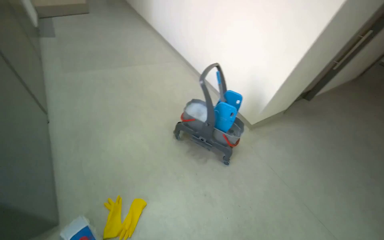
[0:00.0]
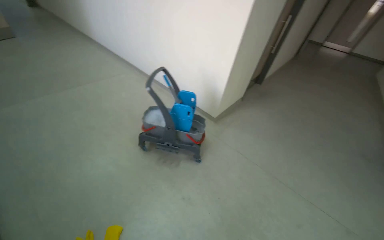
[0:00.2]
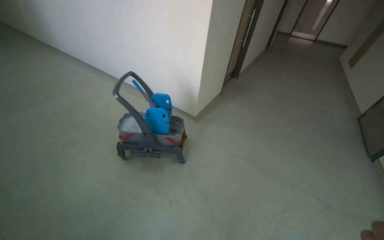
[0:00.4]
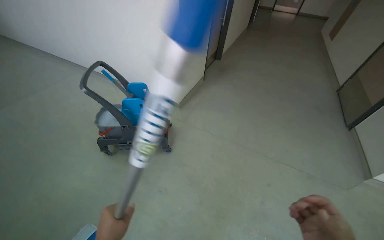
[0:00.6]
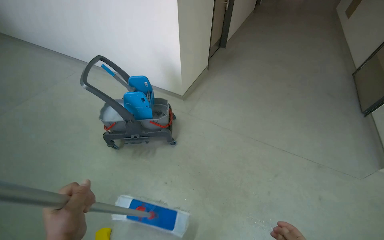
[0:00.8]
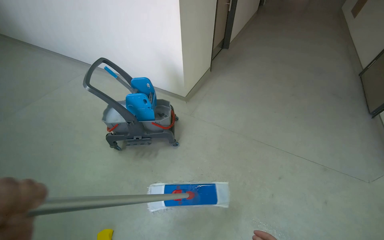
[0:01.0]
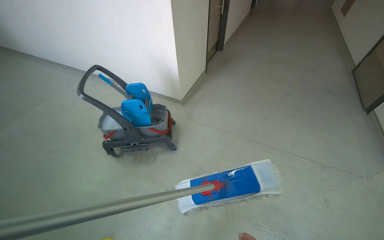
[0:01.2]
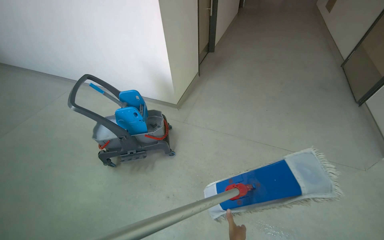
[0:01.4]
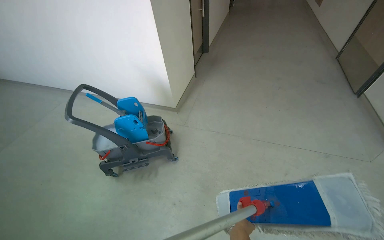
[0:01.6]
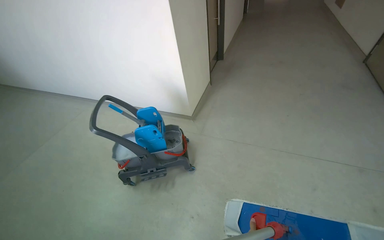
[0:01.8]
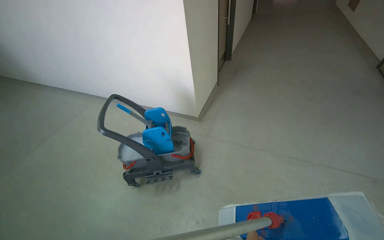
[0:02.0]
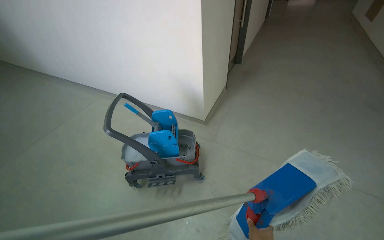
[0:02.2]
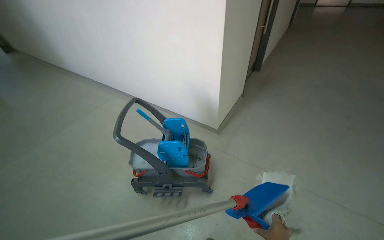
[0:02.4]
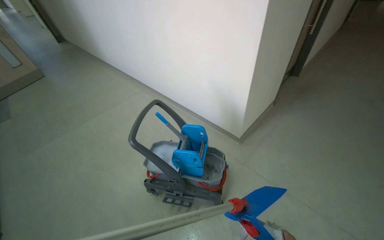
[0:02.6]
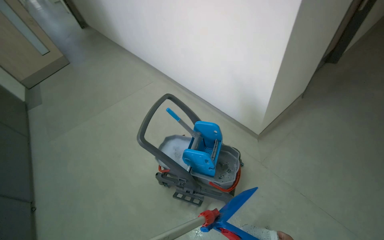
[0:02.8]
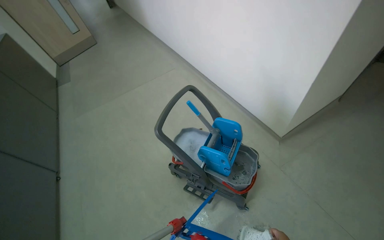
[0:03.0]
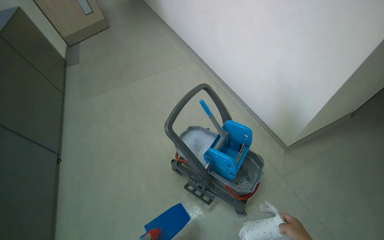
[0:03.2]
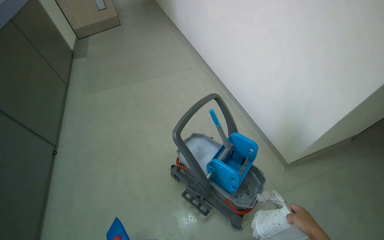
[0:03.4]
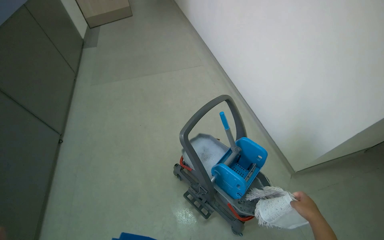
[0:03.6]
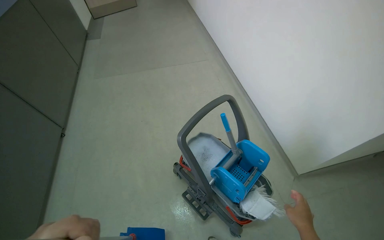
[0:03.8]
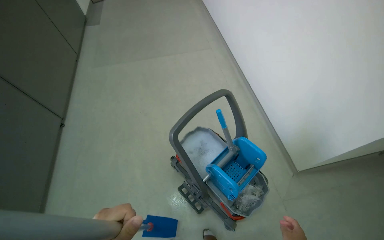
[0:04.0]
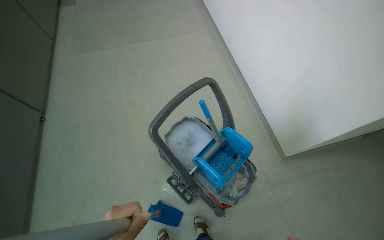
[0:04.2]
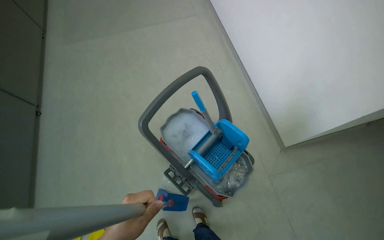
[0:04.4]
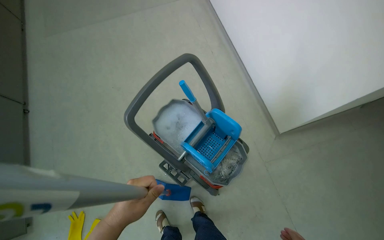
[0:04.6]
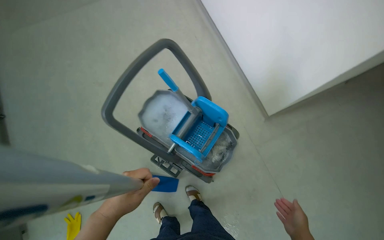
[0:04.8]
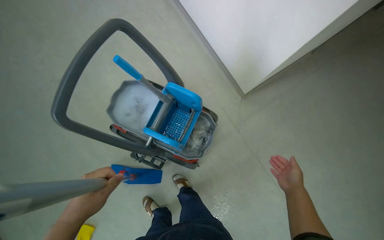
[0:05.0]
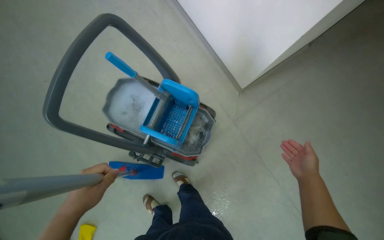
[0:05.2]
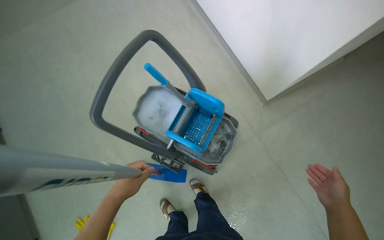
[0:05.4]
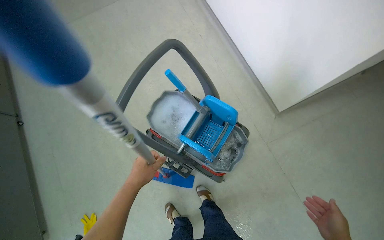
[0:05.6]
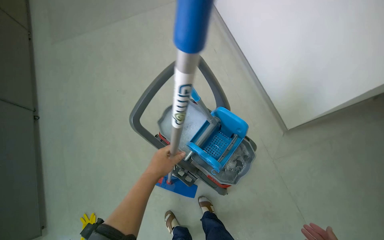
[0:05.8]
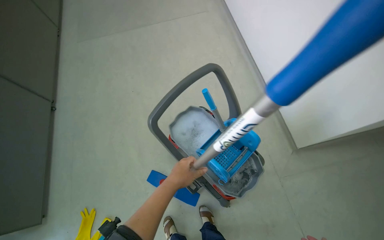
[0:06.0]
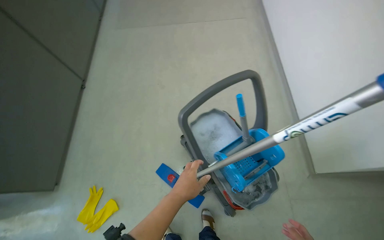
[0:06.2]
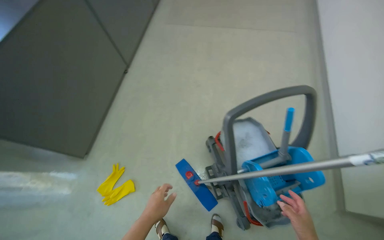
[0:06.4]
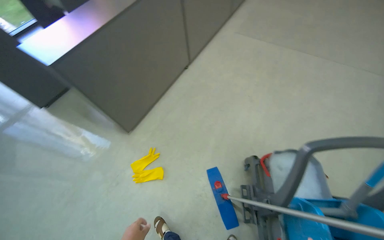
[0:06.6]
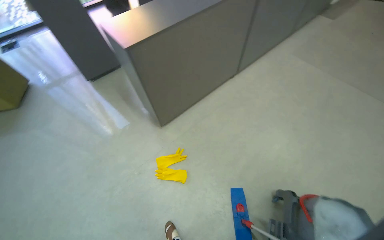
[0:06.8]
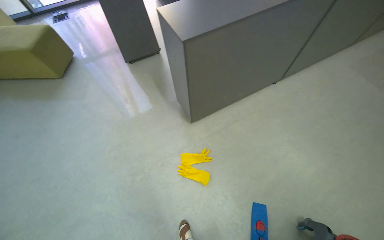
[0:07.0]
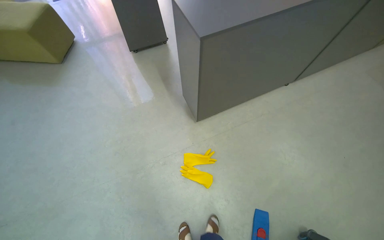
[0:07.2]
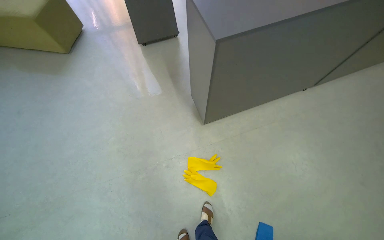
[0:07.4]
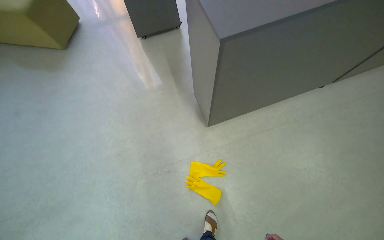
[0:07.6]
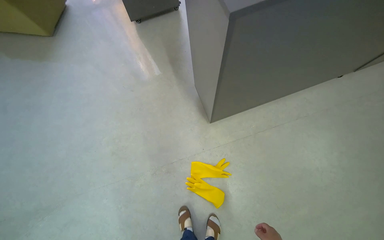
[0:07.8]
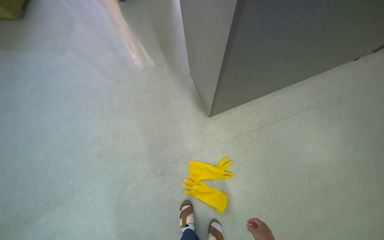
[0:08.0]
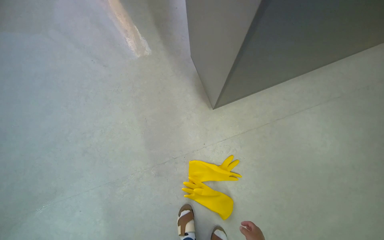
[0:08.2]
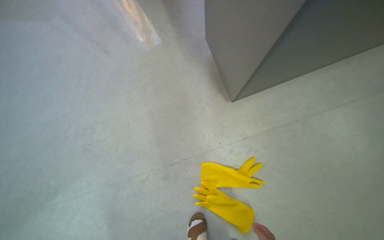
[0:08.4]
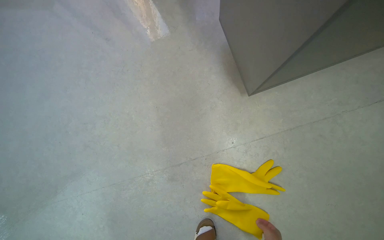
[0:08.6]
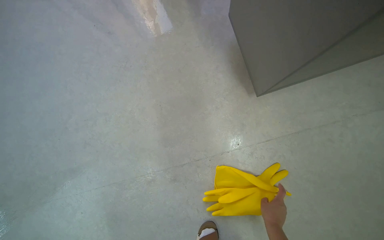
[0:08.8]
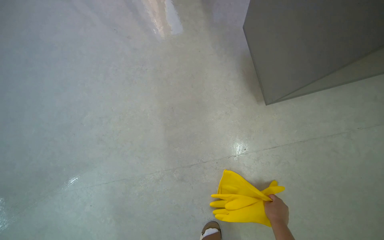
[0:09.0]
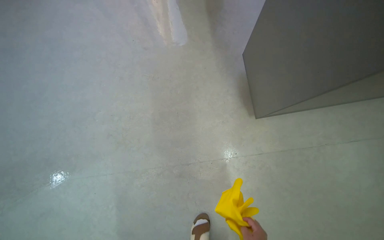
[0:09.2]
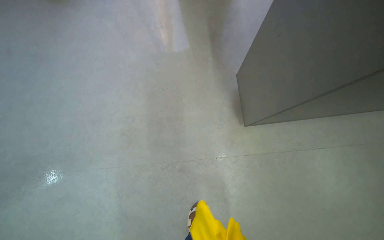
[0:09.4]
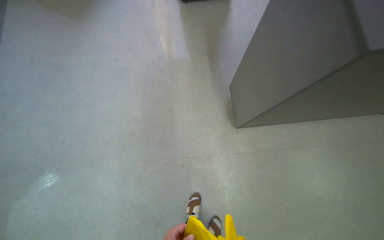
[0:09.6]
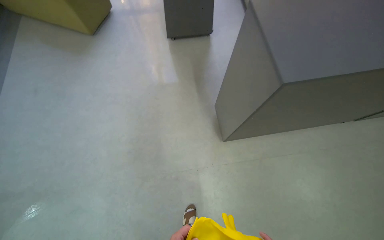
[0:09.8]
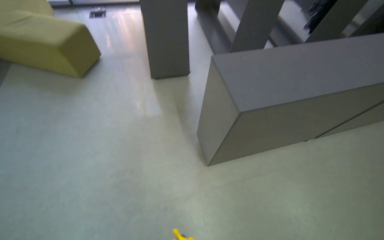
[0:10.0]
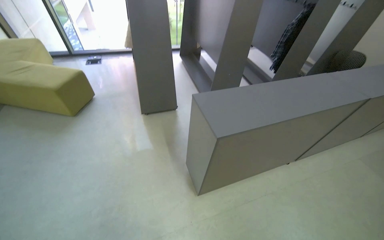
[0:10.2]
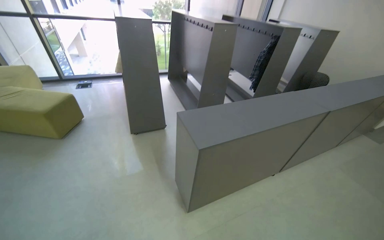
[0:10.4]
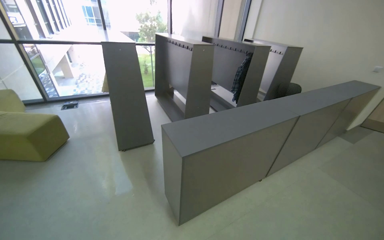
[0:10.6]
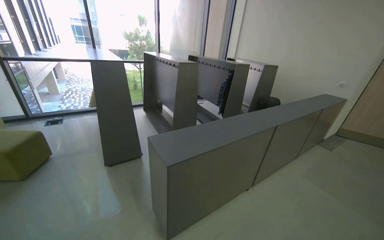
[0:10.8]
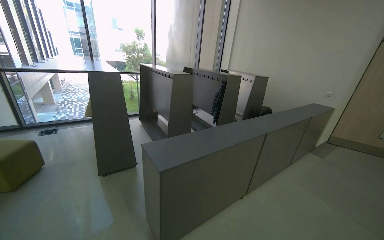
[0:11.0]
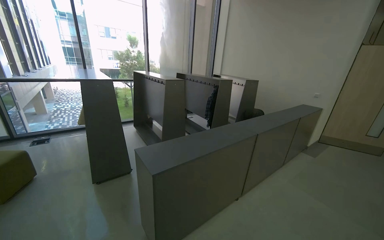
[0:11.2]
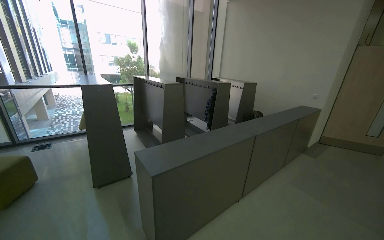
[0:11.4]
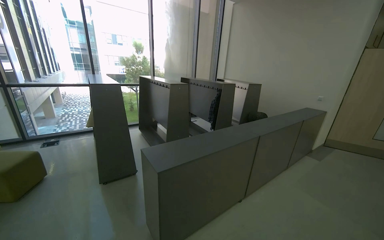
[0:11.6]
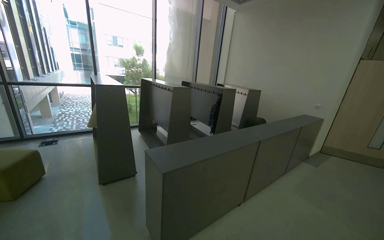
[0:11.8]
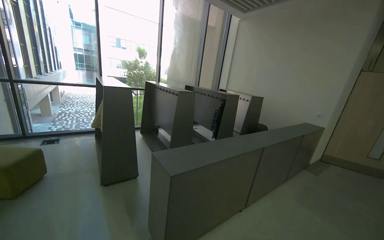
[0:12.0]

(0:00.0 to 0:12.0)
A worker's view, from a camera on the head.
Job: preparing cleaning supplies.
The whole recording: Preparing mop for cleaning. The worker changes the mop head, puts on gloves, and wrings the mop.
0:00.0 - 0:01.6: The wearer moves approximately 40 cm. The wearer looks approximately 40 degrees further to the right.
0:01.6 - 0:03.0: The wearer moves roughly 60 cm. The head turns to the left by some 40 degrees.
0:03.0 - 0:04.4: The wearer looks approximately 15 degrees further downward.
0:06.0 - 0:07.6: The camera is carried roughly 1 m. The wearer looks about 85 degrees further to the left.
0:07.6 - 0:09.0: The head travels some 70 cm. The wearer looks some 15 degrees further downward.
0:09.0 - 0:10.4: The wearer moves approximately 90 cm. The view swings roughly 20 degrees to the right. The view tips upward by approximately 45 degrees.
0:10.4 - 0:12.0: The view tilts some 20 degrees upward.

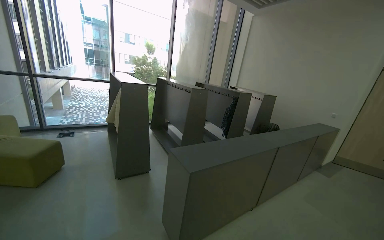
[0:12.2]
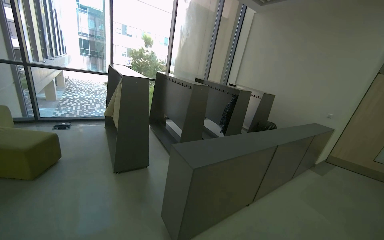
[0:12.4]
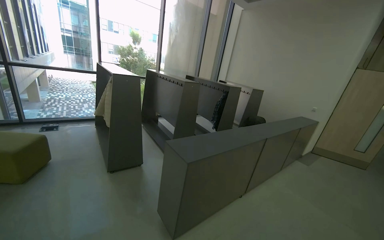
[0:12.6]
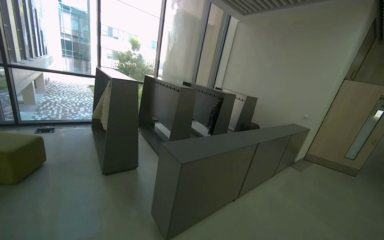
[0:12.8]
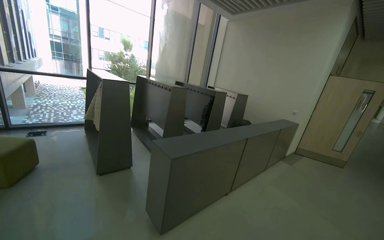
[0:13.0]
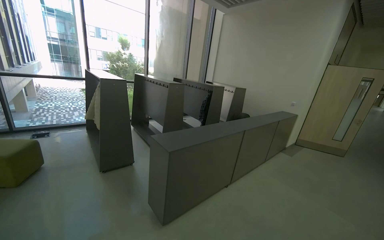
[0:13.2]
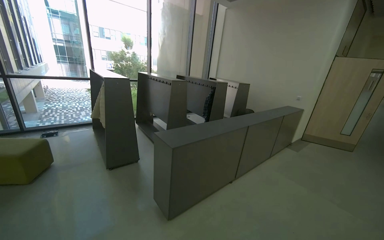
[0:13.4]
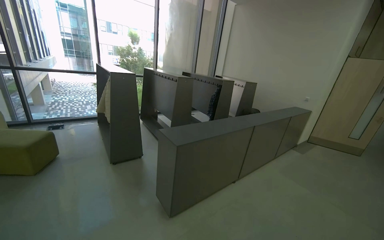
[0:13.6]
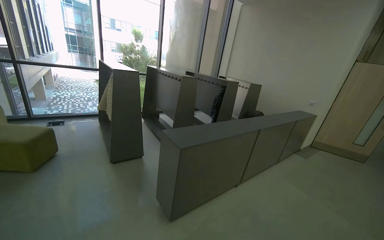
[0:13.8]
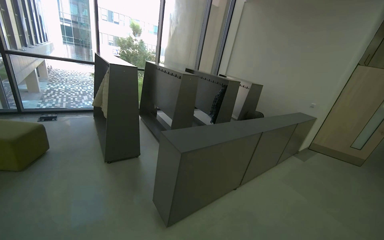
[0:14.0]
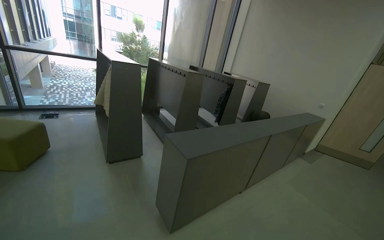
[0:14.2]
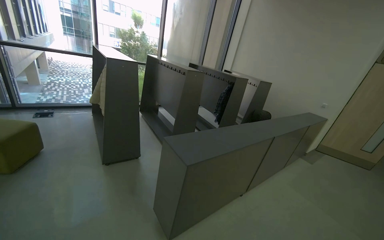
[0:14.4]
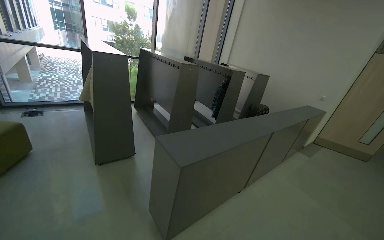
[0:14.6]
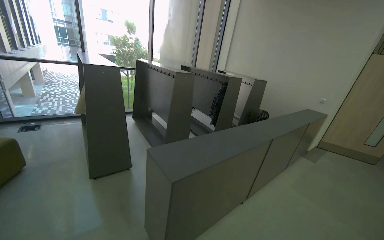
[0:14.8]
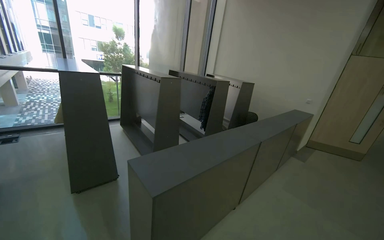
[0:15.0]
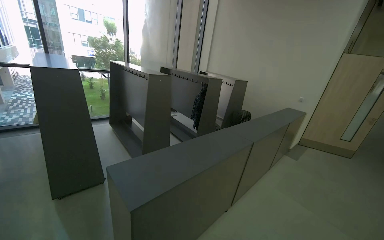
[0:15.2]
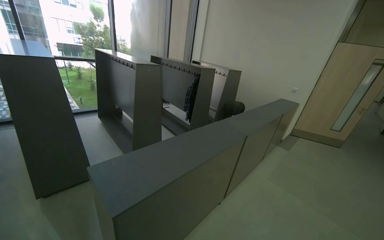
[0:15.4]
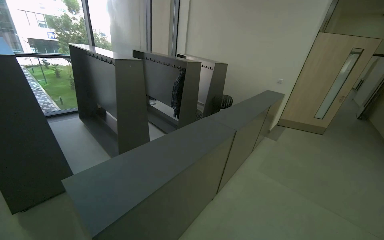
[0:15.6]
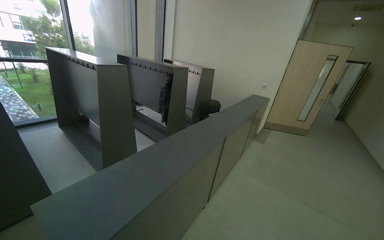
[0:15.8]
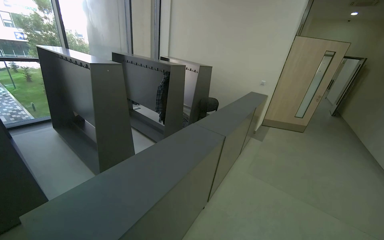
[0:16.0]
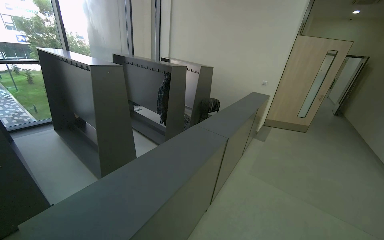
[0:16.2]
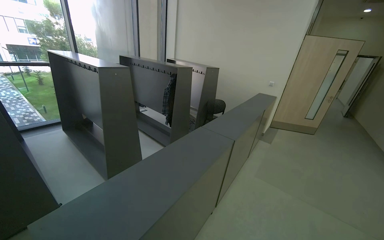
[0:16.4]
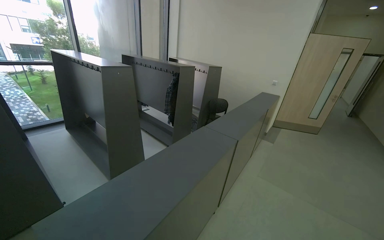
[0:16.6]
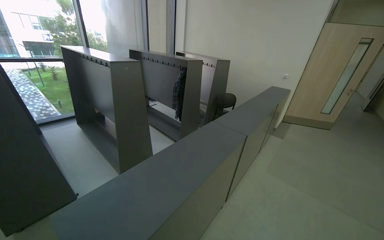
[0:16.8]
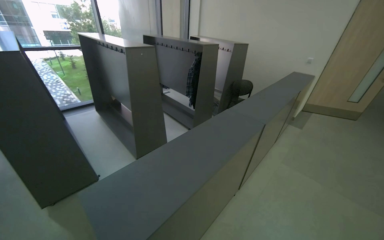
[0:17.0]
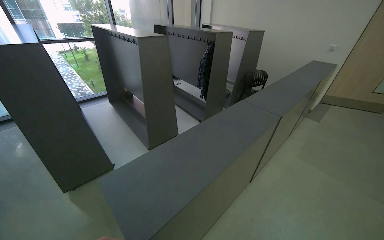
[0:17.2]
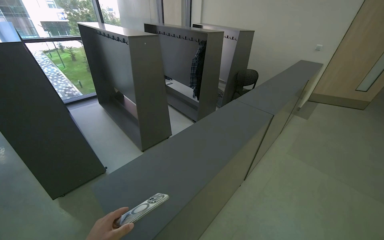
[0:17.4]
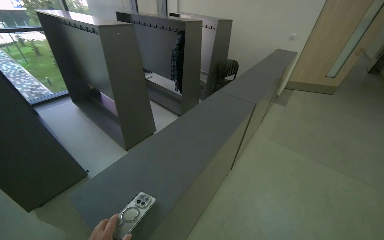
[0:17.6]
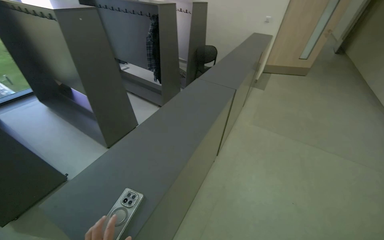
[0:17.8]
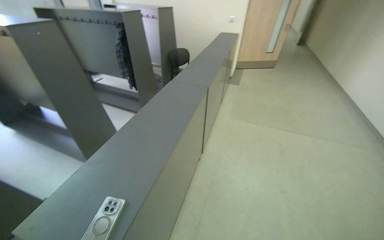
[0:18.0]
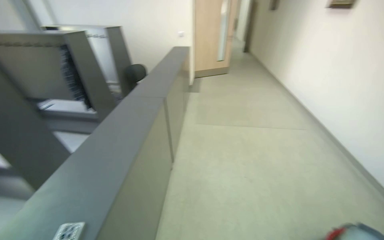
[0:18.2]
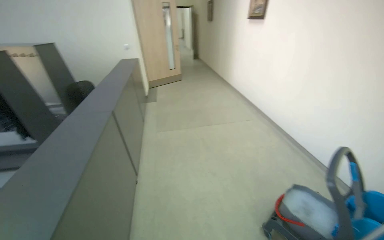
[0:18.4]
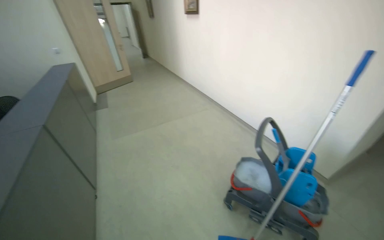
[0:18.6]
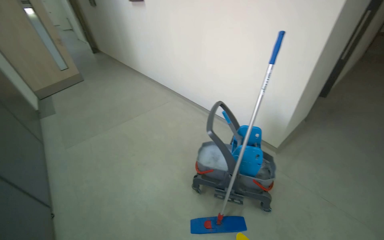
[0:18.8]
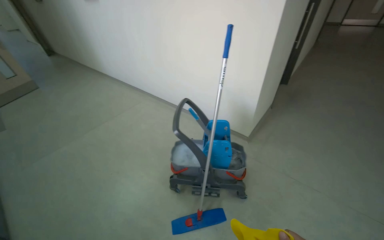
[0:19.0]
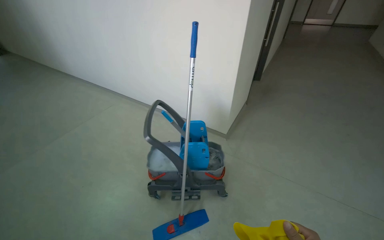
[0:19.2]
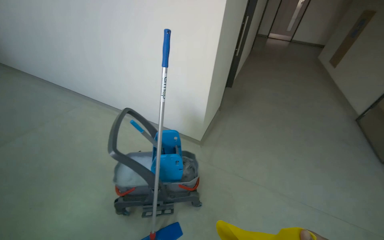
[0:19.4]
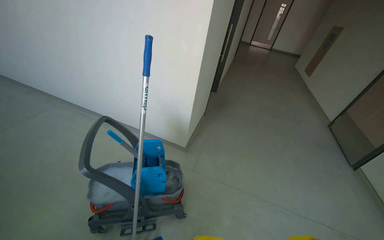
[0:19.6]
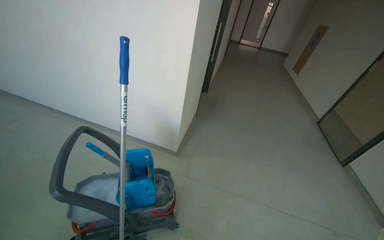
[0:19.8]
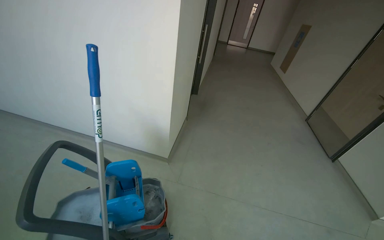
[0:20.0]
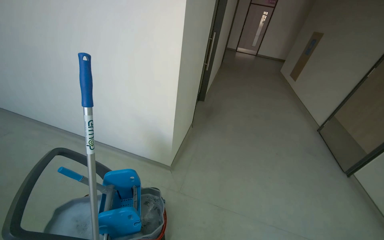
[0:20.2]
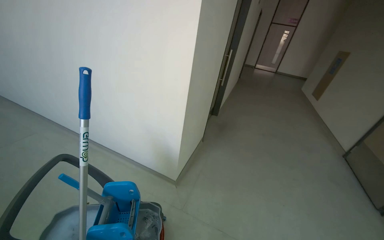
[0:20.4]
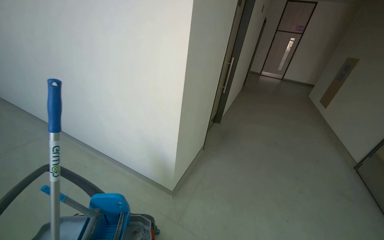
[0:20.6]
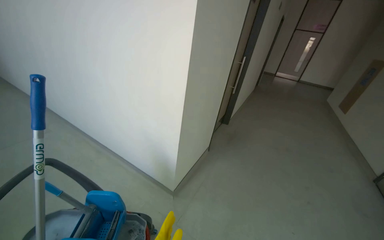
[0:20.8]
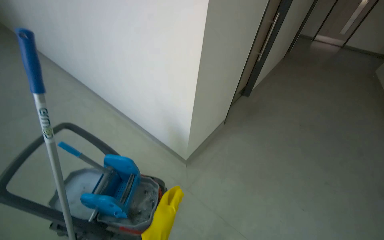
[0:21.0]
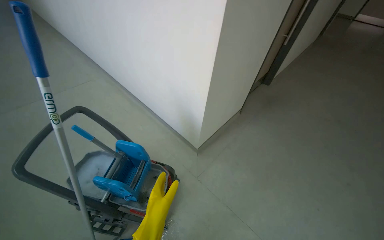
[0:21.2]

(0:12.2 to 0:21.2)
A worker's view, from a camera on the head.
Job: preparing cleaning supplies.
The whole recording: Preparing mop for cleaning. The worker changes the mop head, puts on gloves, and wrings the mop.
0:13.8 - 0:15.2: The wearer moves roughly 60 cm.
0:16.6 - 0:18.2: The wearer looks about 35 degrees further to the right.
0:18.2 - 0:19.8: The wearer moves approximately 80 cm. The head rotates about 80 degrees to the right.
0:19.8 - 0:21.2: The camera is carried roughly 50 cm. The head rotates about 25 degrees to the left.
